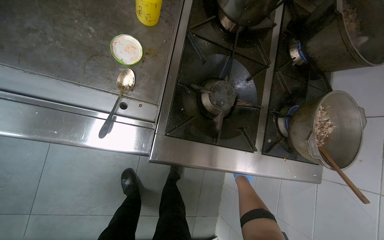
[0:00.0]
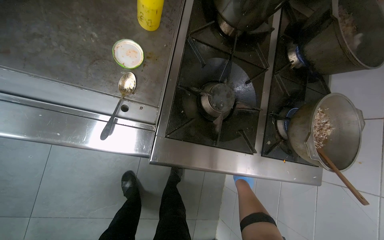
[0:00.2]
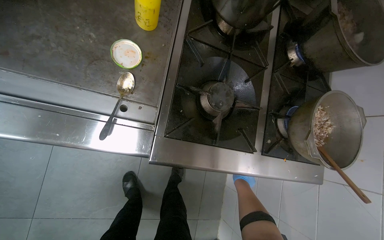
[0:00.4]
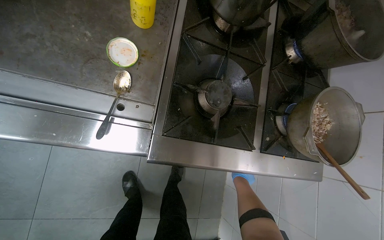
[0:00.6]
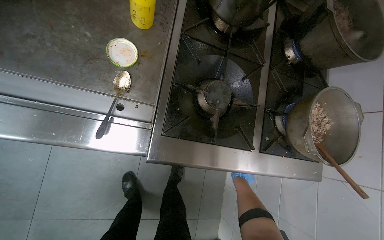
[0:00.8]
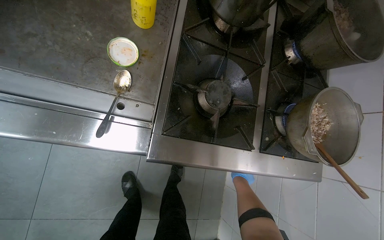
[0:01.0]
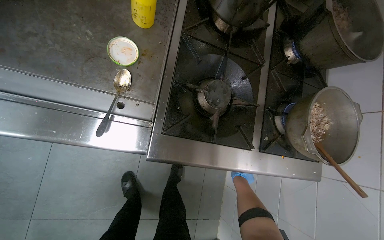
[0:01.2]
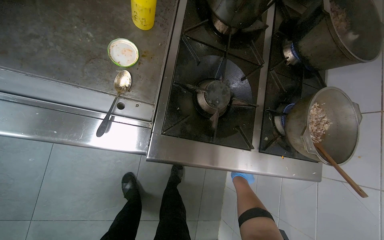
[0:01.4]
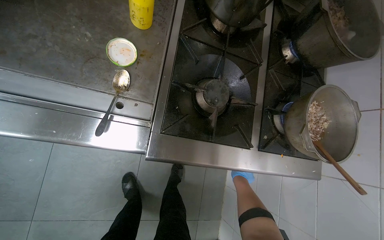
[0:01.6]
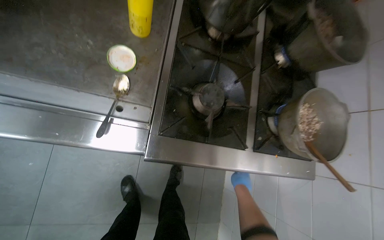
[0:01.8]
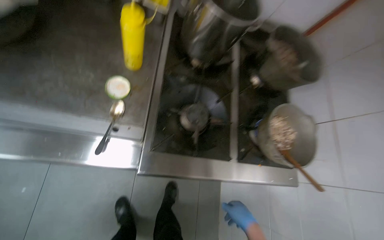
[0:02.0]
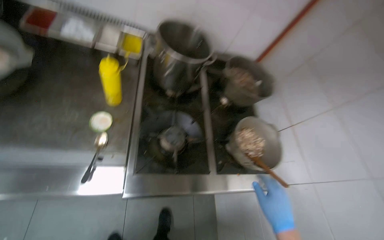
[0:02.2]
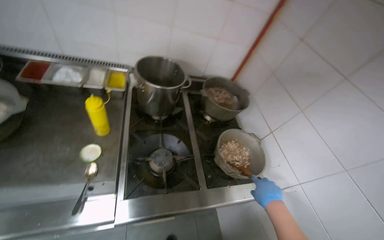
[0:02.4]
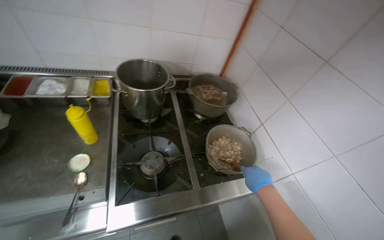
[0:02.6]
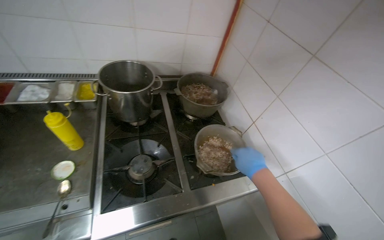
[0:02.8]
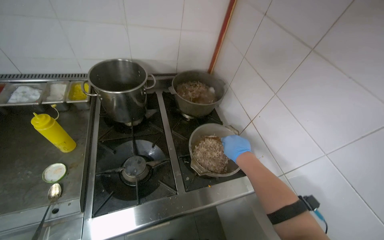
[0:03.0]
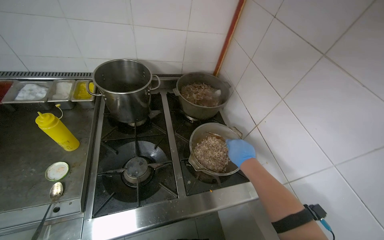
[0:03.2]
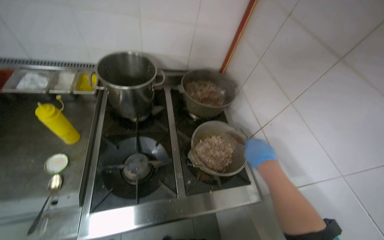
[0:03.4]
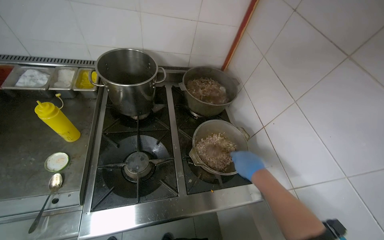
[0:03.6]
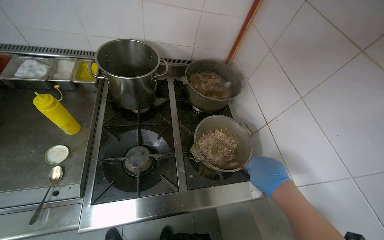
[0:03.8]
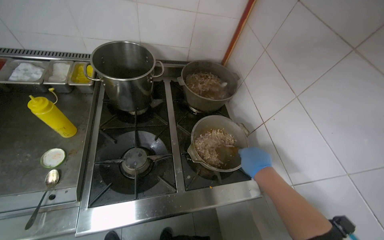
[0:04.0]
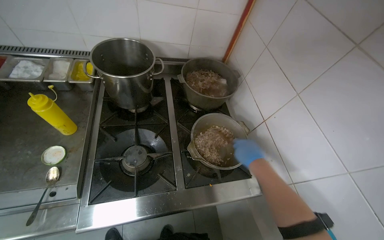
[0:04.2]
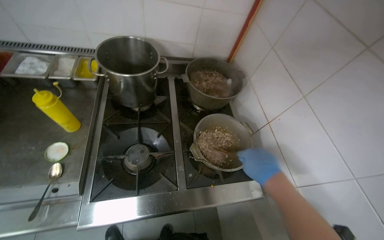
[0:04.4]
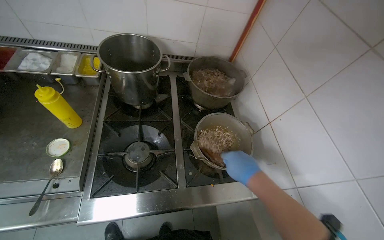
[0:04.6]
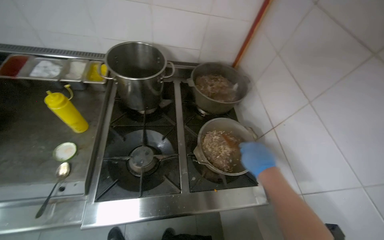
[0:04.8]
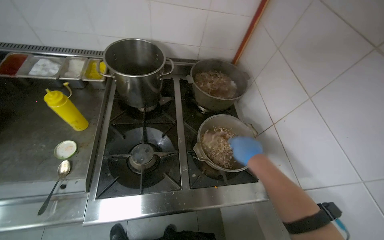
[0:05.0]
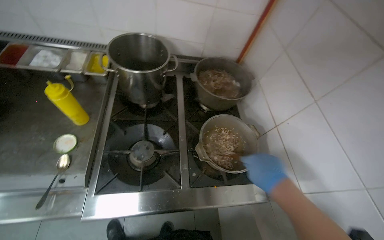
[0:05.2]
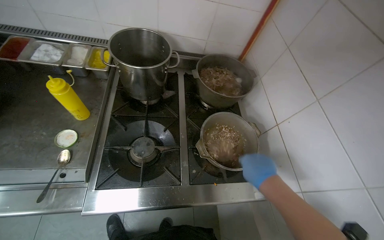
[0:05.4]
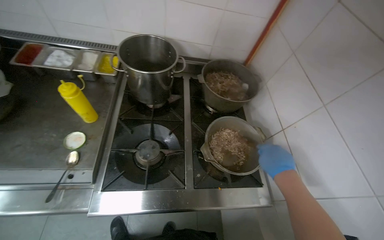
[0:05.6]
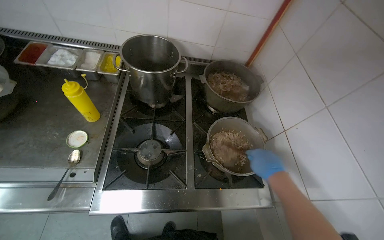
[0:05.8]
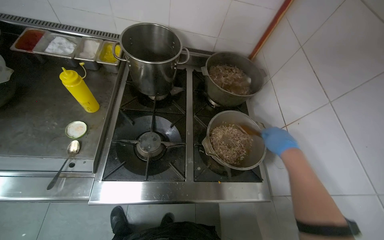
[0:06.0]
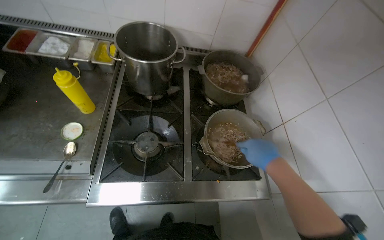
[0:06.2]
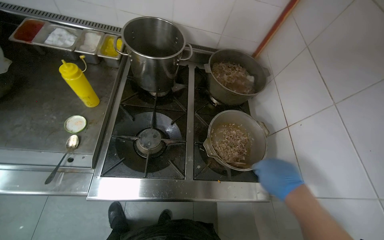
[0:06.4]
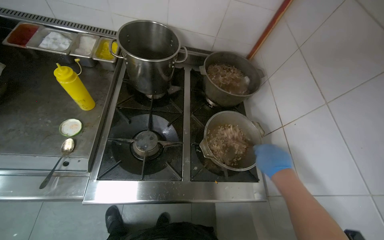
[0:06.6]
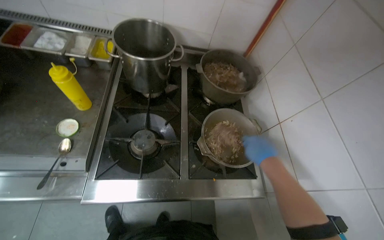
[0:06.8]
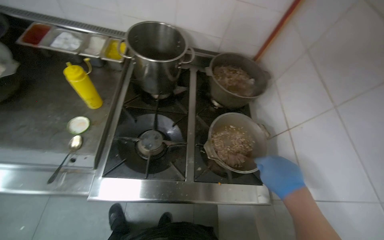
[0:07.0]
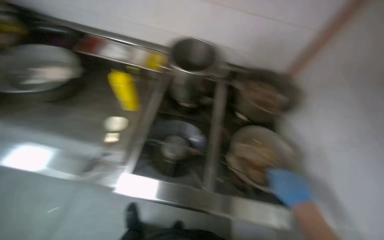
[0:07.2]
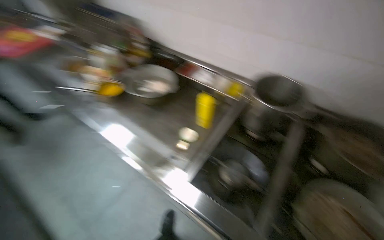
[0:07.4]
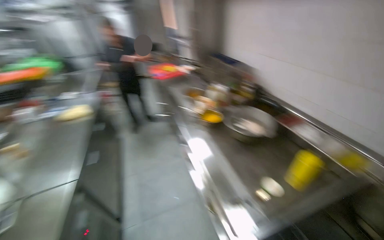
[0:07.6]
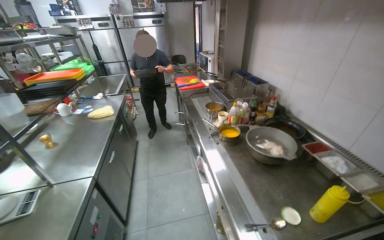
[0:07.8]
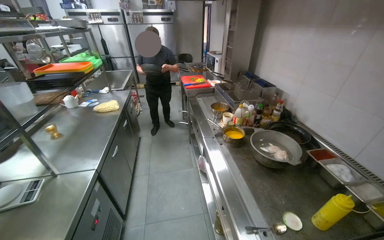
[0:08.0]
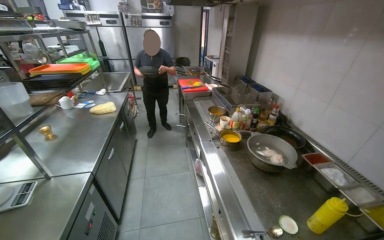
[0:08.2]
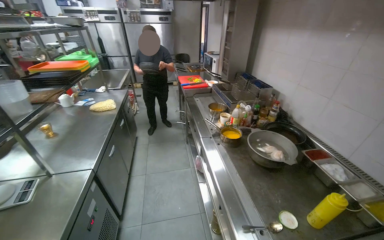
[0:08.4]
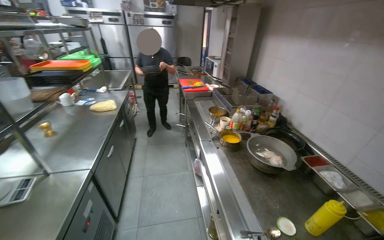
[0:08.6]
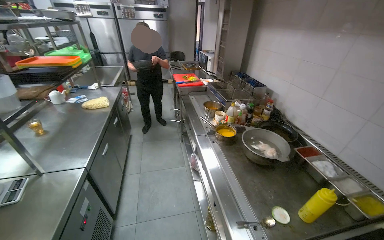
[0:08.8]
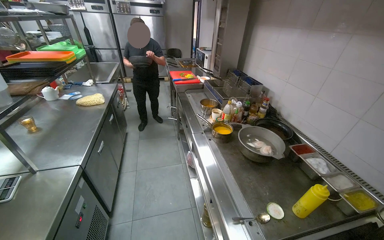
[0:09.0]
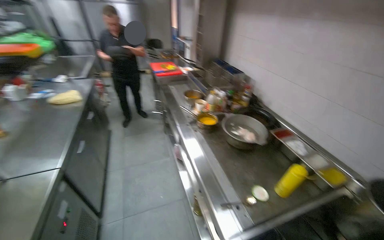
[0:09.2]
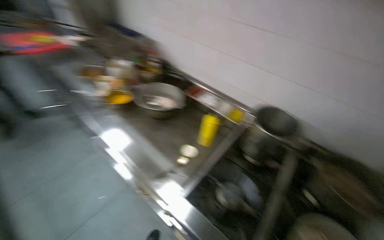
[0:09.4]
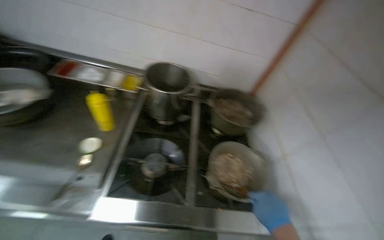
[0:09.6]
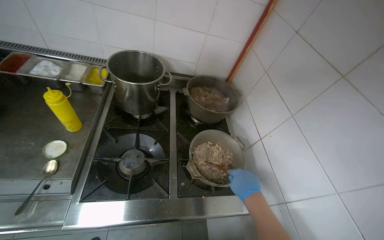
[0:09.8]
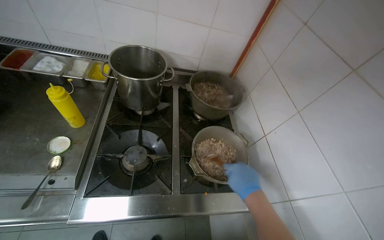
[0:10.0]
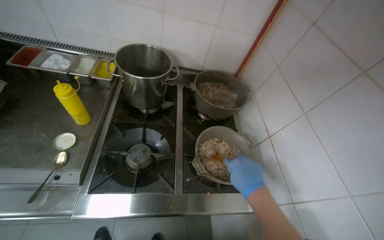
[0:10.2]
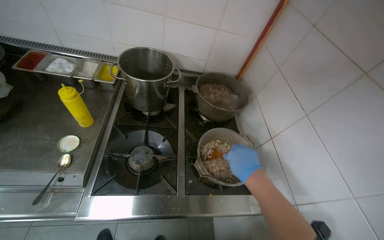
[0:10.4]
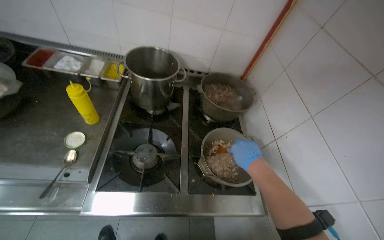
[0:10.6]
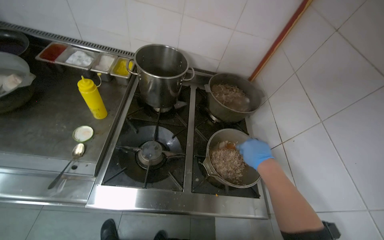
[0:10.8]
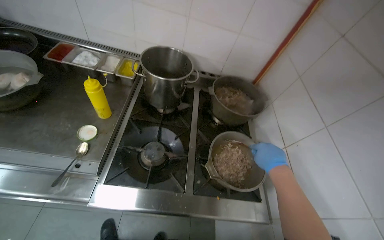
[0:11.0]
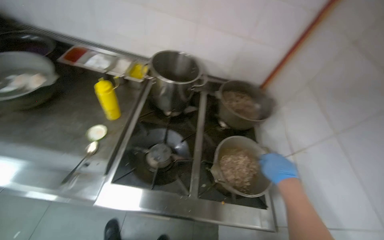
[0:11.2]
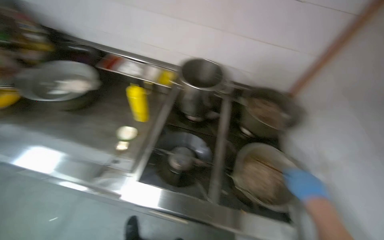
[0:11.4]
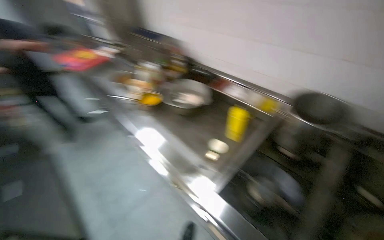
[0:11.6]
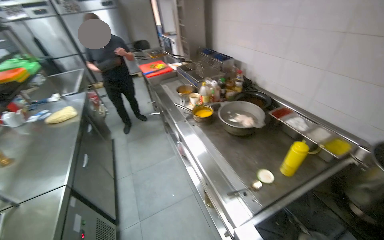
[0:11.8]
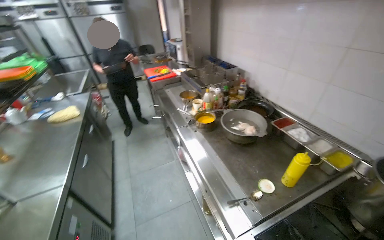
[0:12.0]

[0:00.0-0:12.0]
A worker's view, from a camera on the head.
Job: cooking food.
The whole recording: Adding ingredients and stirring food. The worker stirs food in a pot on the stove, occasionally pausing.
0:01.6 to 0:03.0: The camera travels about 40 cm. The view tips upward by some 25 degrees. The scene rotates counterclockwise by roughly 25 degrees.
0:06.0 to 0:07.6: The head rotates roughly 50 degrees to the left. The view tilts some 15 degrees upward.
0:09.0 to 0:10.4: The wearer looks about 60 degrees further to the right. The view tips downward by approximately 25 degrees.
0:10.4 to 0:12.0: The head turns to the left by roughly 70 degrees. The camera pitches upward, by approximately 20 degrees.

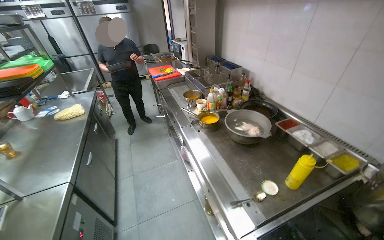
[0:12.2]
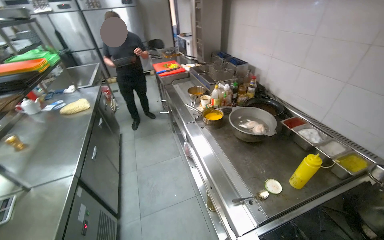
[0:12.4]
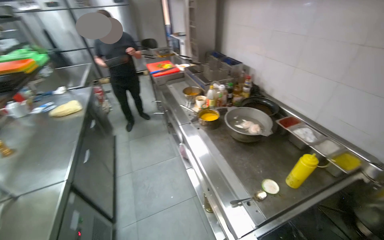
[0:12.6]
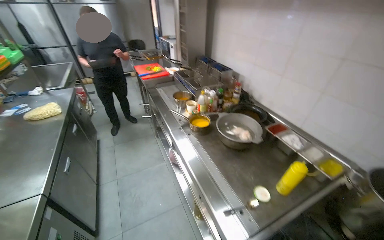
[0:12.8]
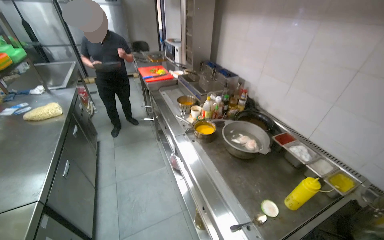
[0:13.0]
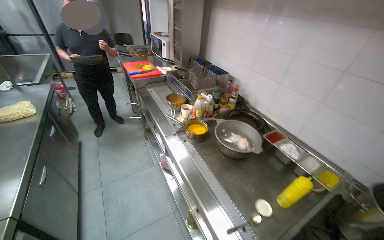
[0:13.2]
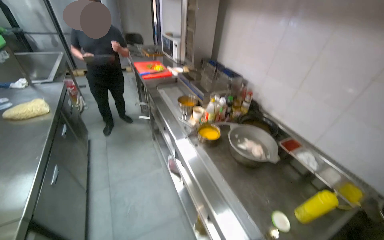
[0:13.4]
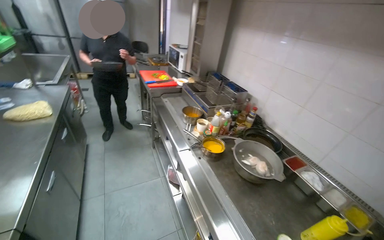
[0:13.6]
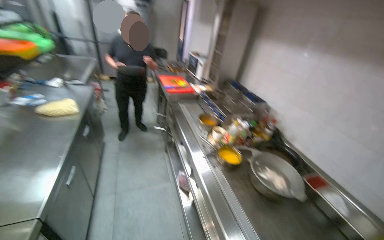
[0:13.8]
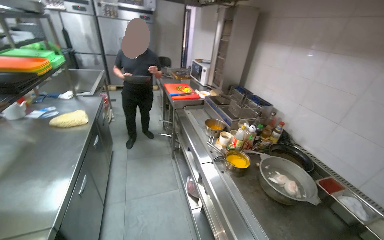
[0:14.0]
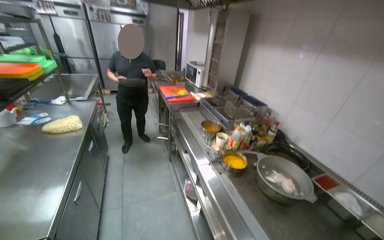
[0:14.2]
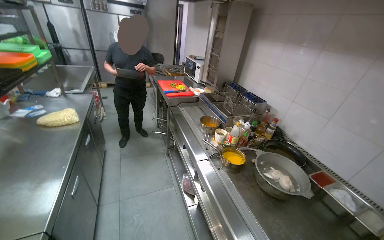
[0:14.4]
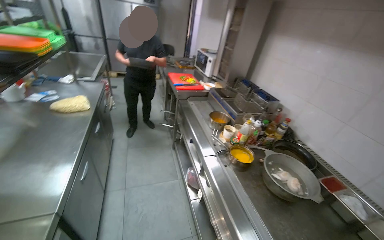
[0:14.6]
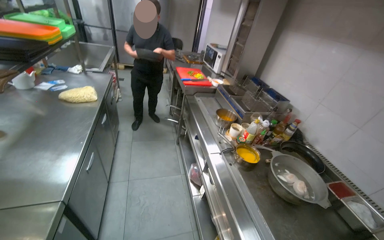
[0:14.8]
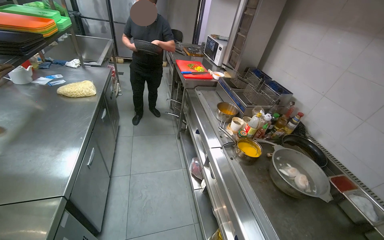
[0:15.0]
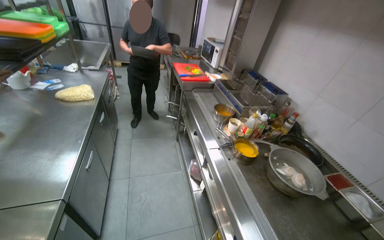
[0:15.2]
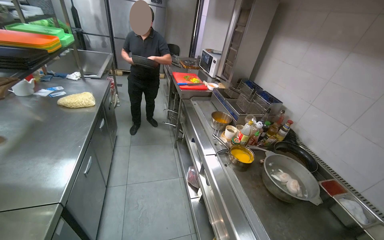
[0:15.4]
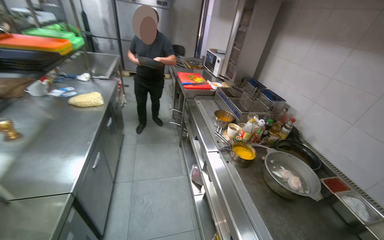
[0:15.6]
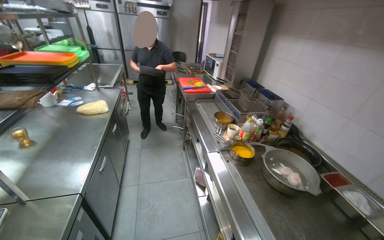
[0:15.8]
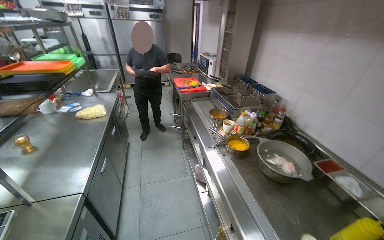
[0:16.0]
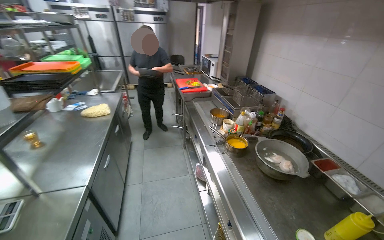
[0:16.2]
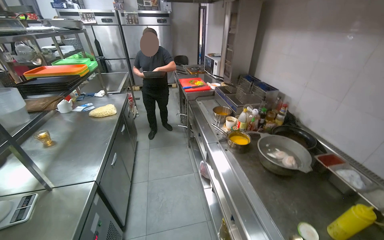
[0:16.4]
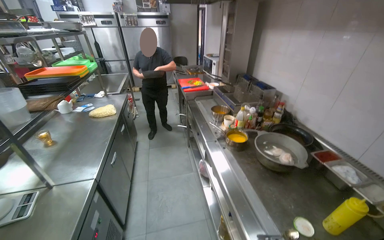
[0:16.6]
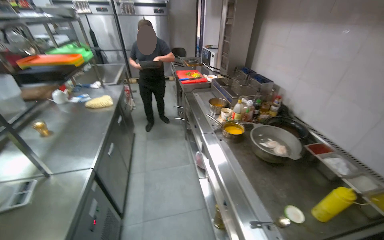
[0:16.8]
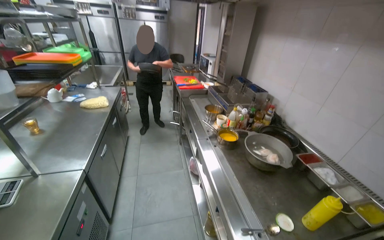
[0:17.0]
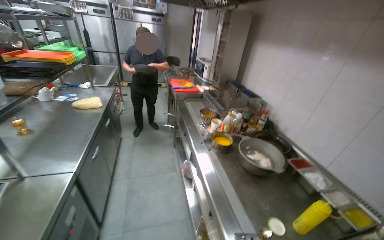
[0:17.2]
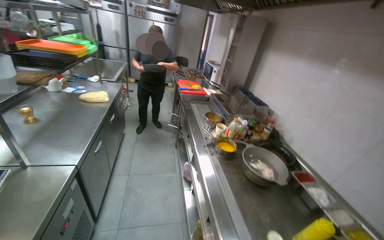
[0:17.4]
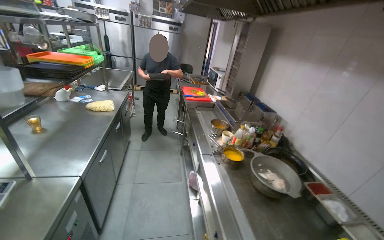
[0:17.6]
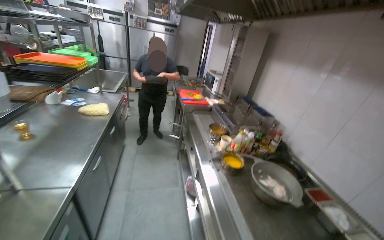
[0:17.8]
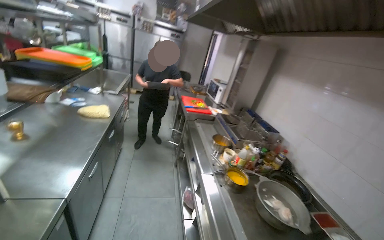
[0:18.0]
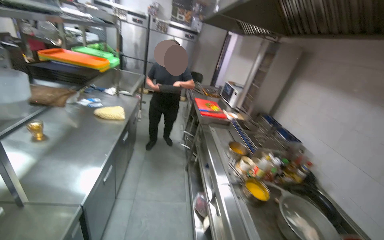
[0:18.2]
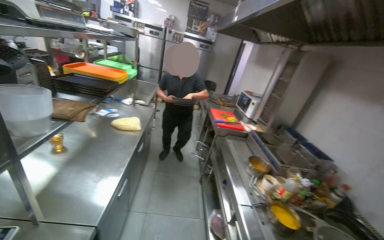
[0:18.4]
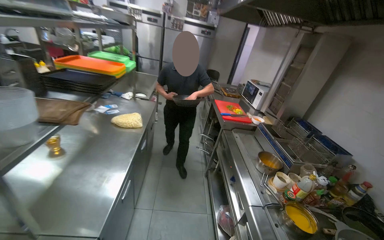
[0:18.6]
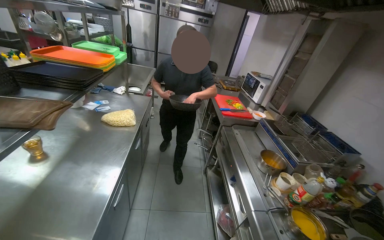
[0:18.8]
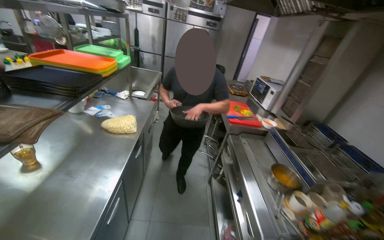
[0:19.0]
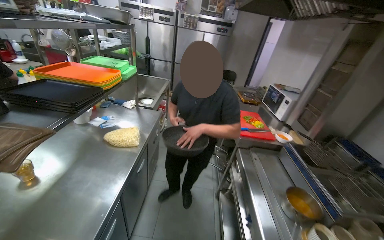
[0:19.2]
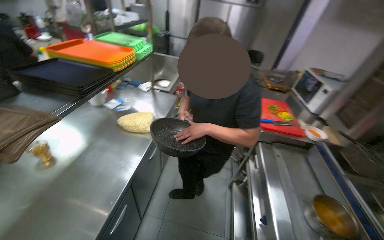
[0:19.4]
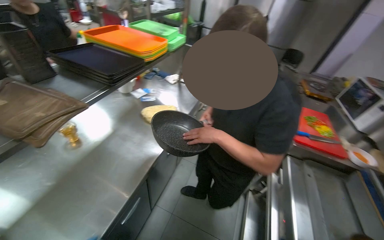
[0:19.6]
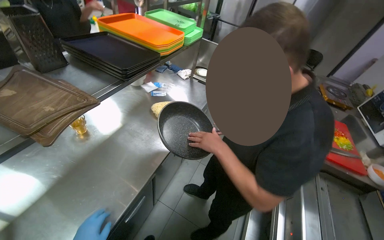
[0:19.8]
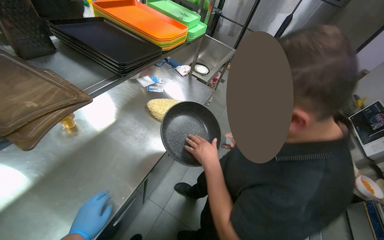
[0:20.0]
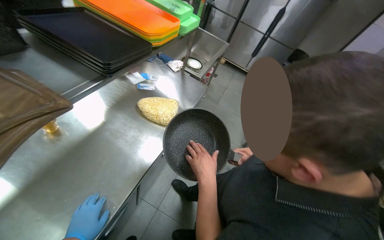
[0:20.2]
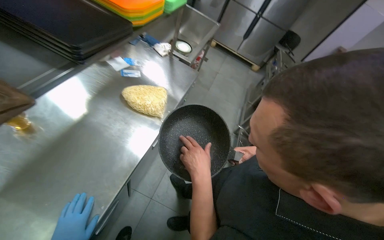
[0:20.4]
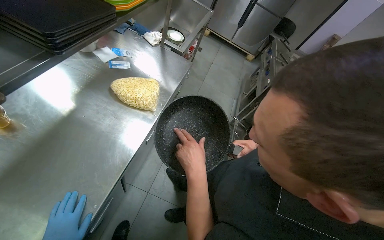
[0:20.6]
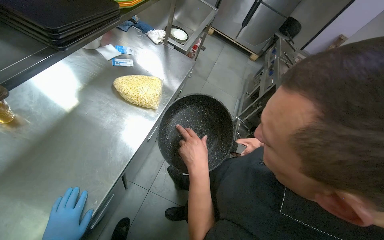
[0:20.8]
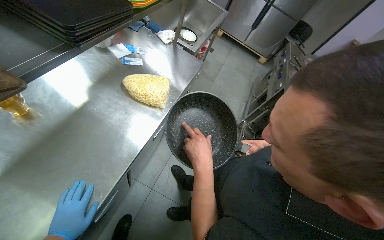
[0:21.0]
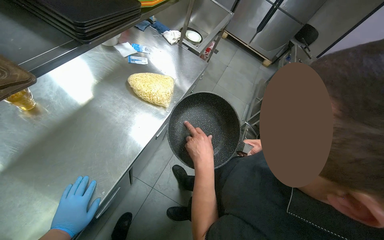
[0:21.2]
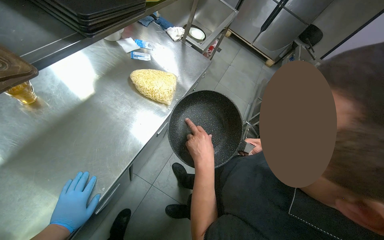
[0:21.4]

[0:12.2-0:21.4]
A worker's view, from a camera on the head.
Job: cooking food.
The whole recording: Adding ingredients and stirring food. The worker stirs food in a pot on the stove, occasionally pausing.
0:16.8 to 0:18.4: The camera travels some 40 cm.
0:18.4 to 0:19.8: The camera travels approximately 60 cm. The head turns to the left by about 30 degrees. The view tilts roughly 15 degrees downward.
0:19.8 to 0:21.4: The view tips downward by roughly 15 degrees.
